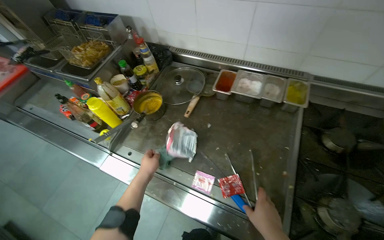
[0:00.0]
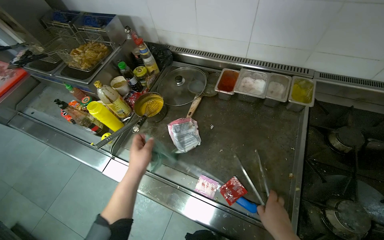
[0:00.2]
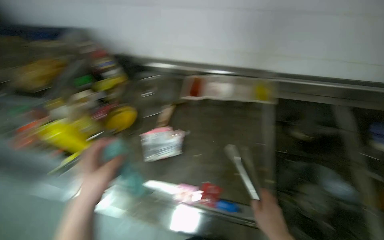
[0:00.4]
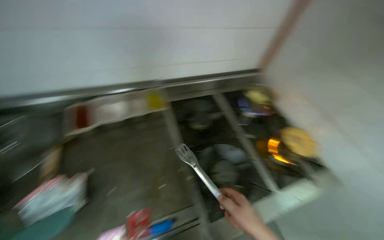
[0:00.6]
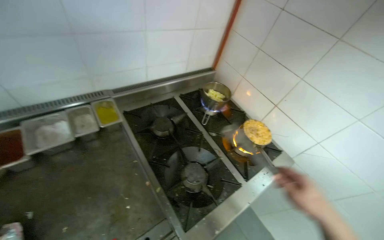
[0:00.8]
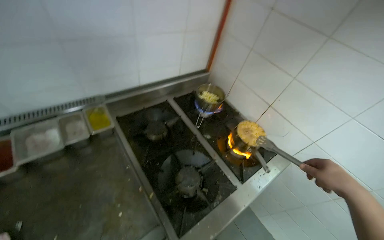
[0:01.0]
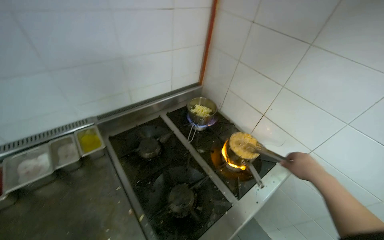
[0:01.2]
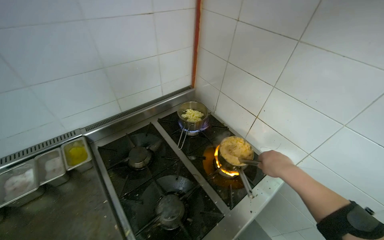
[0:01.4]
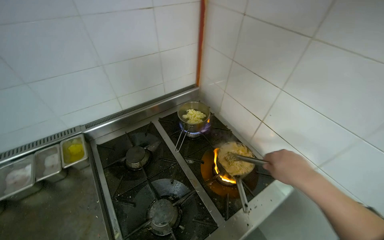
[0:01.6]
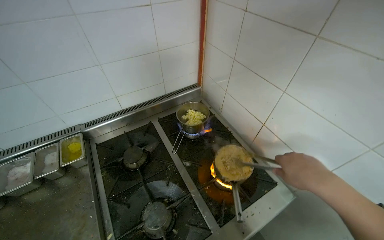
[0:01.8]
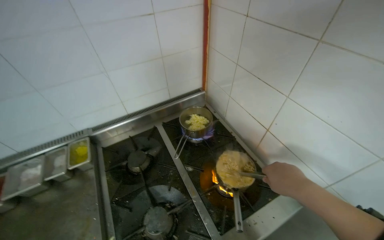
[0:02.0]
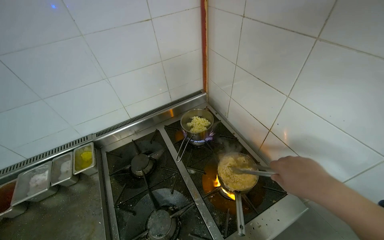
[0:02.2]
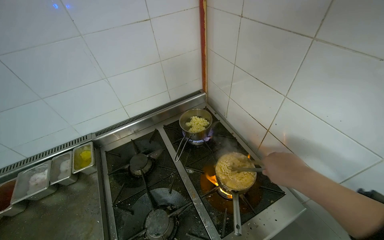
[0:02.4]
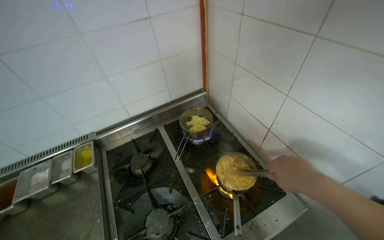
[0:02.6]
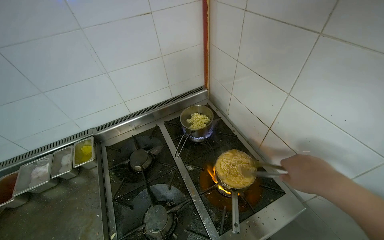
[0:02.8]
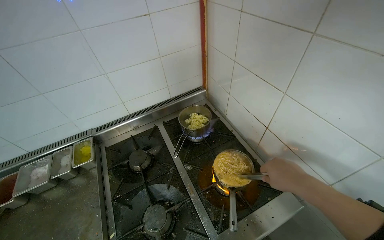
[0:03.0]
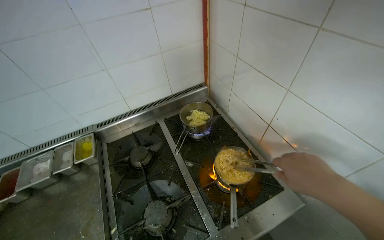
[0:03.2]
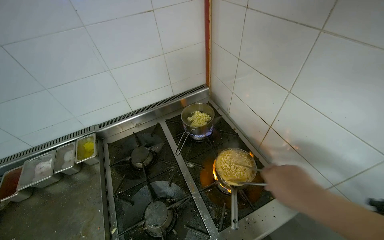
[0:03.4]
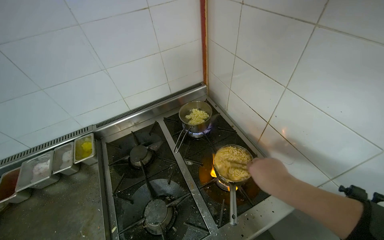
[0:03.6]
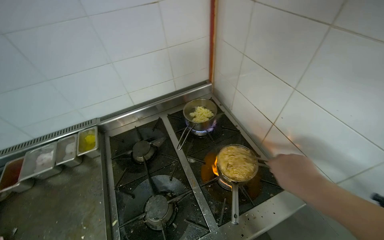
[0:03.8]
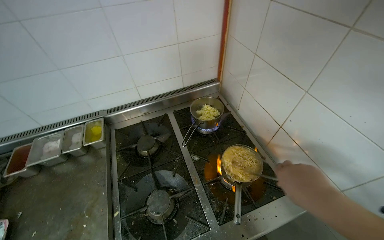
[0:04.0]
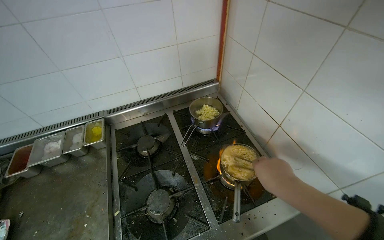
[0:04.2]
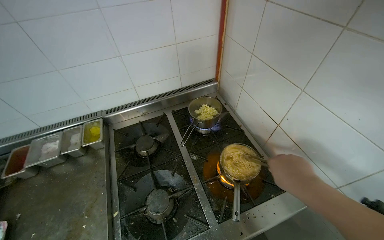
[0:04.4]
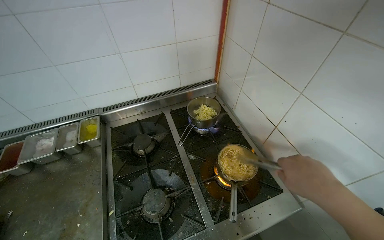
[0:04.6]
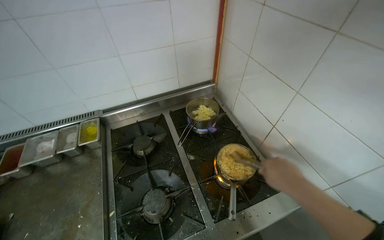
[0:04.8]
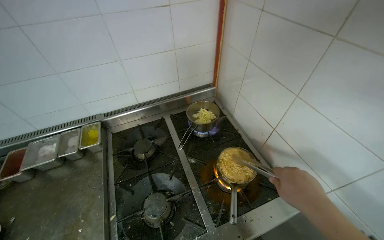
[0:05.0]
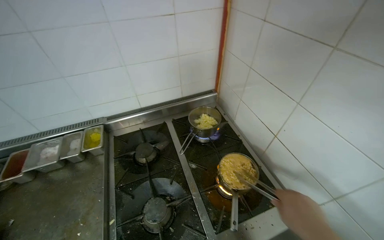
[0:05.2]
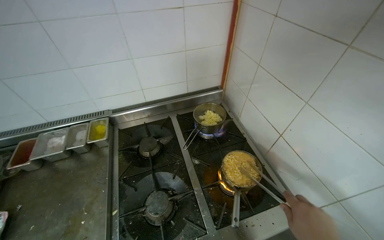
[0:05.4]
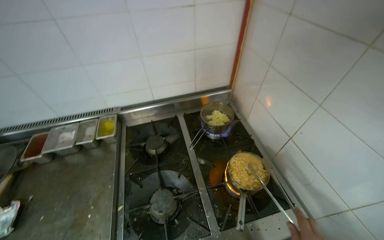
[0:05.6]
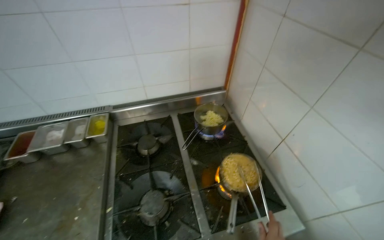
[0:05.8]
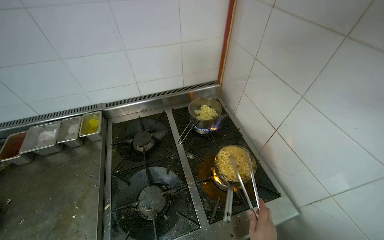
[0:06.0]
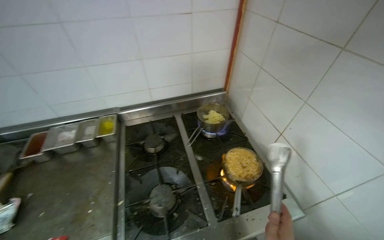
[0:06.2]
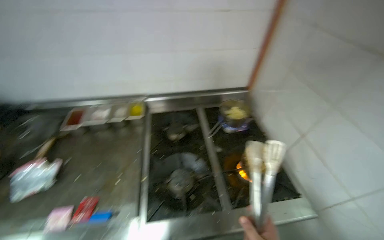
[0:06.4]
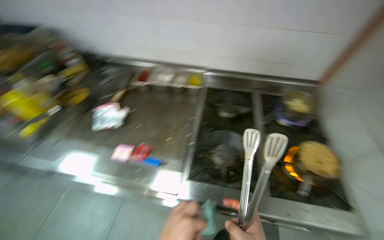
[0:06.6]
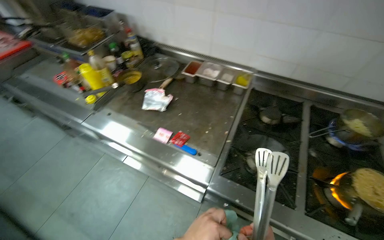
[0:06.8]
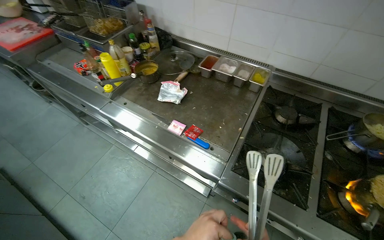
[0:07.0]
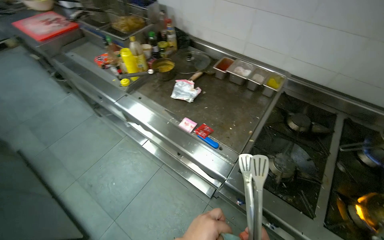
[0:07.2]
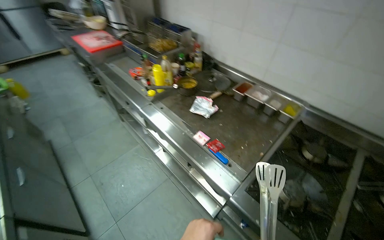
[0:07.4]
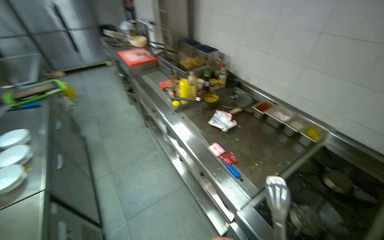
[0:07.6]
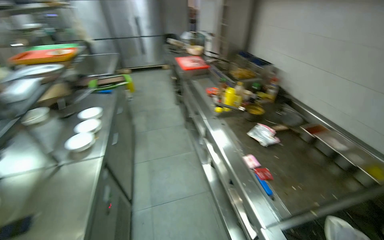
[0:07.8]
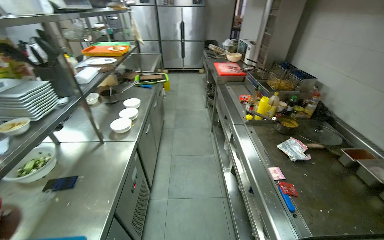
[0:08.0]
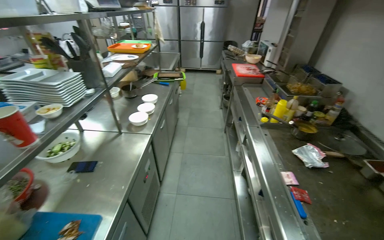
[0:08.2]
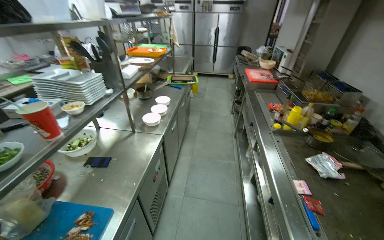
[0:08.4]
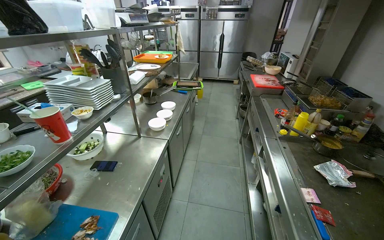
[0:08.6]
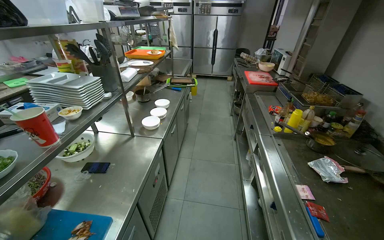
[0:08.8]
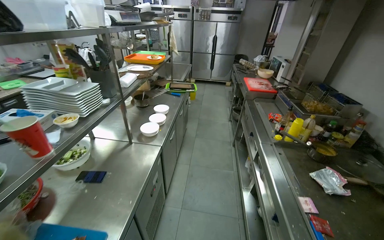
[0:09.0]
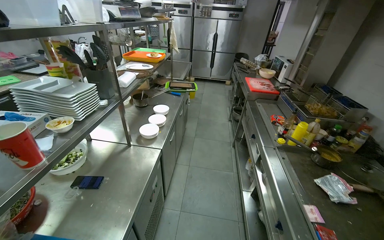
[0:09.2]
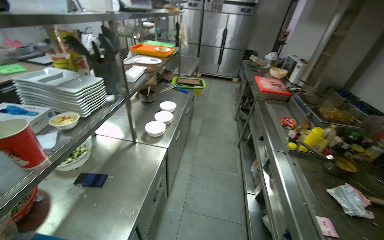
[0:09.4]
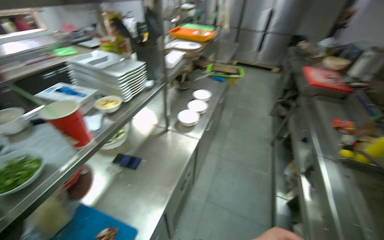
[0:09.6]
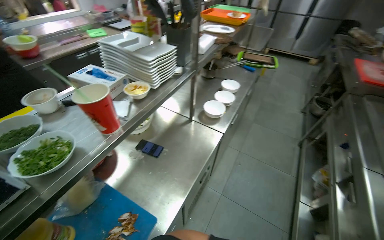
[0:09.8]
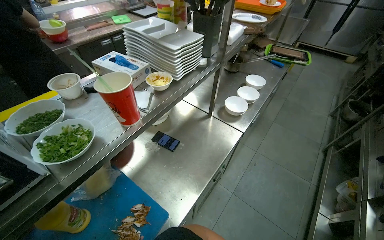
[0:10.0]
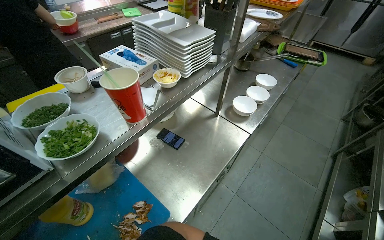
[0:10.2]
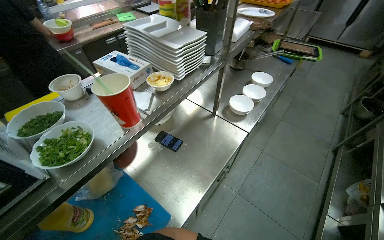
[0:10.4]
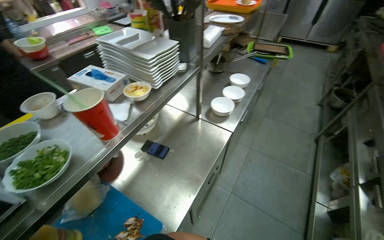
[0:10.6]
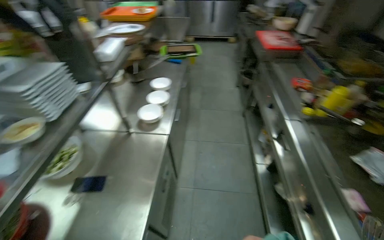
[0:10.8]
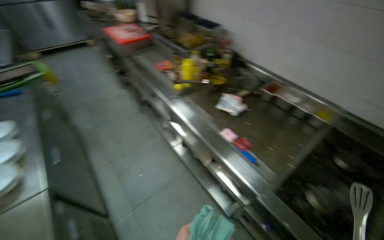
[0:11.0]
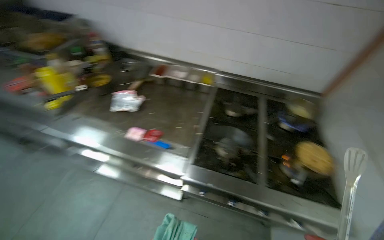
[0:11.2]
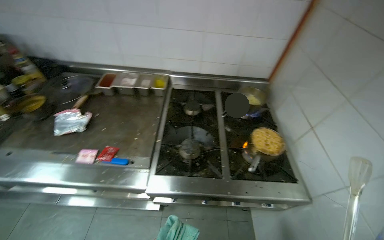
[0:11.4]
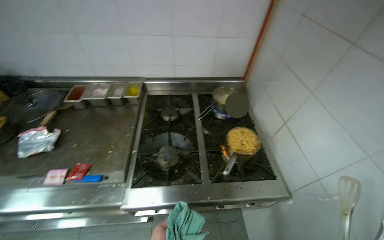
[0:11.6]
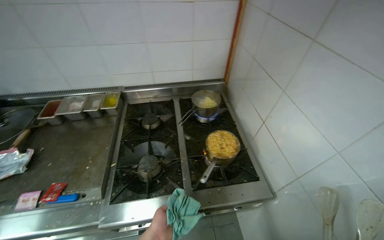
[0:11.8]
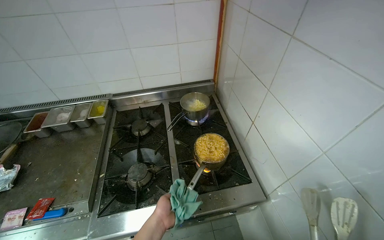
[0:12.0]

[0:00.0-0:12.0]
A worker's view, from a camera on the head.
Job: cooking food.
The whole recording: Cooking instant noodles. The worker opens packages, adds noodles and seasoning to a pot, and stirs them on the stove.
0:06.0 to 0:07.6: The camera travels about 40 cm. The wearer looks some 75 degrees further to the left.
0:07.6 to 0:09.0: The wearer's head swings approximately 40 degrees to the left.
0:09.0 to 0:10.4: The wearer's head swings about 30 degrees to the left. The view tilts some 15 degrees downward.

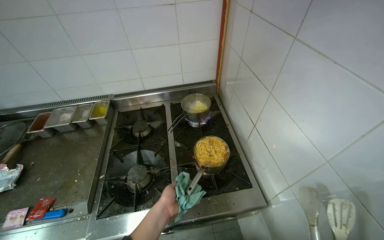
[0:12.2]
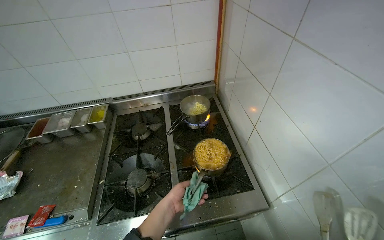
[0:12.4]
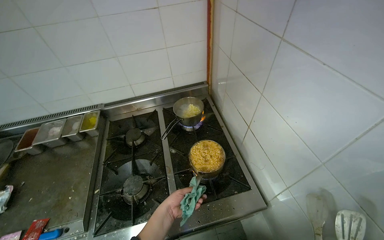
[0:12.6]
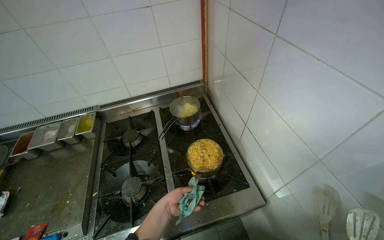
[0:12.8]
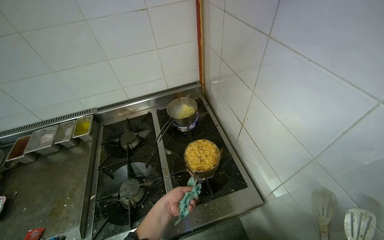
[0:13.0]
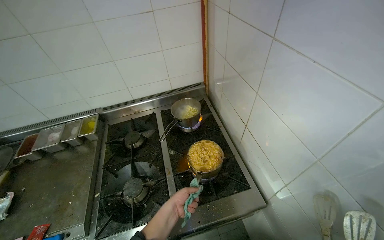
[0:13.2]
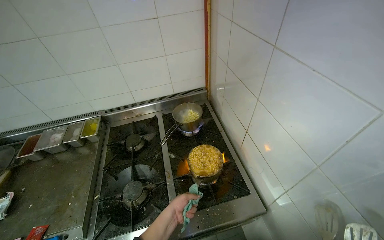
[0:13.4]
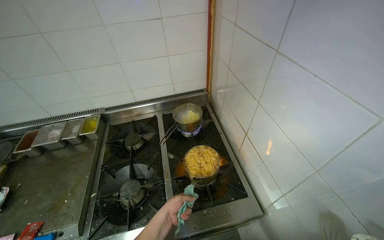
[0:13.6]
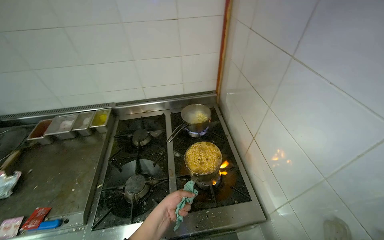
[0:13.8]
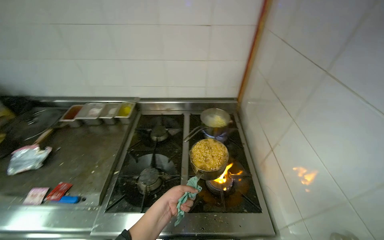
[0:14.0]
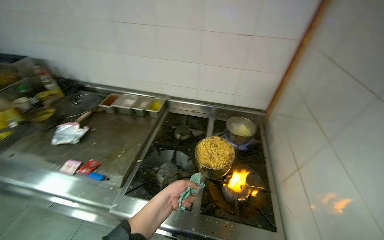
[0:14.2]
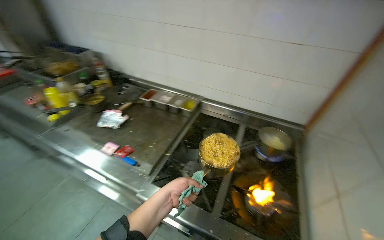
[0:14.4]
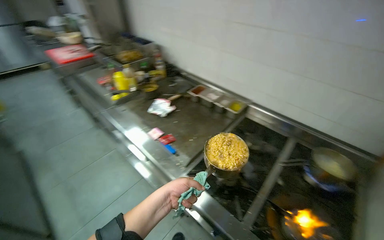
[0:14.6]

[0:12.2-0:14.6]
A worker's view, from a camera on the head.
Job: cooking food.
The whole recording: Cooking instant noodles. The worker opens packages, adds noodles and seasoning to a pot, and stirs them on the stove.
0:13.4 to 0:14.6: The wearer's head swings some 55 degrees to the left.

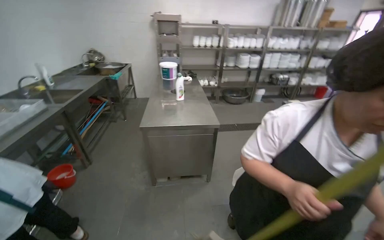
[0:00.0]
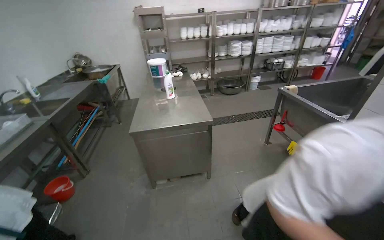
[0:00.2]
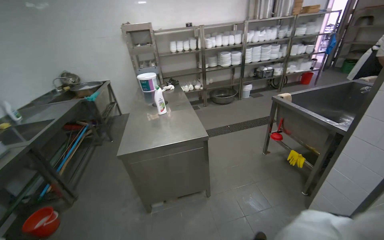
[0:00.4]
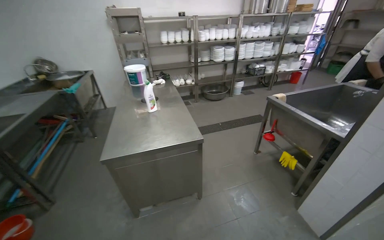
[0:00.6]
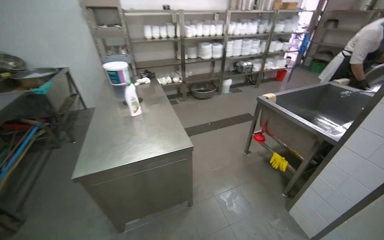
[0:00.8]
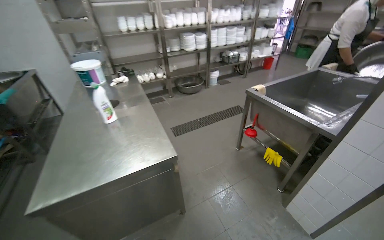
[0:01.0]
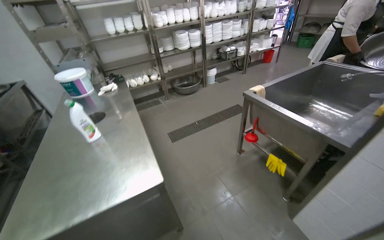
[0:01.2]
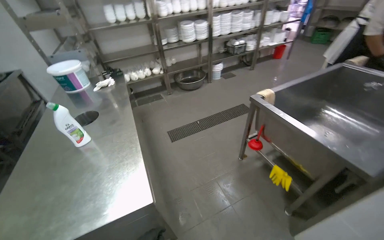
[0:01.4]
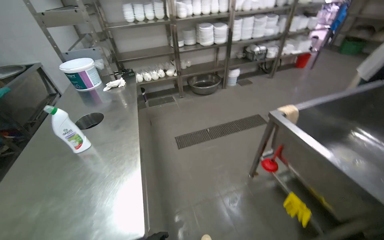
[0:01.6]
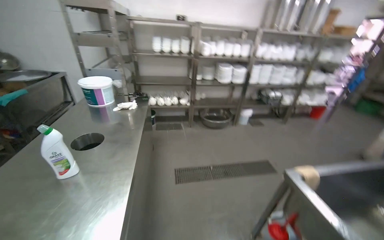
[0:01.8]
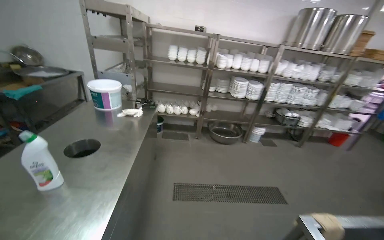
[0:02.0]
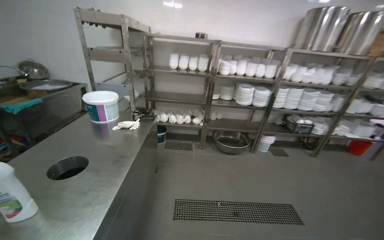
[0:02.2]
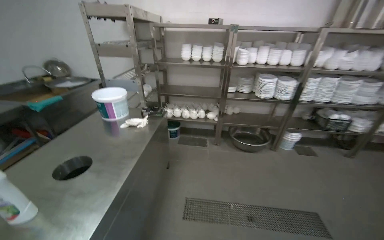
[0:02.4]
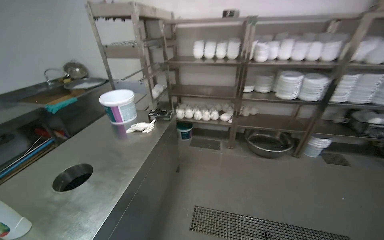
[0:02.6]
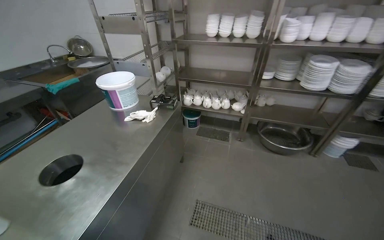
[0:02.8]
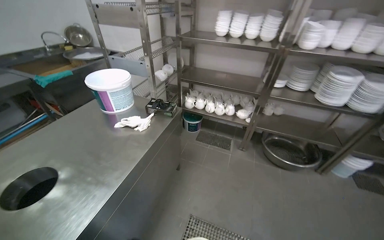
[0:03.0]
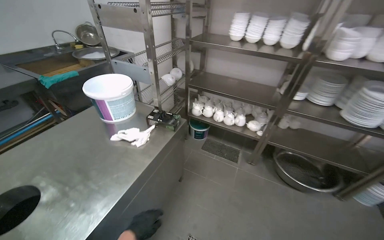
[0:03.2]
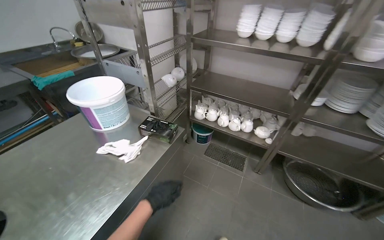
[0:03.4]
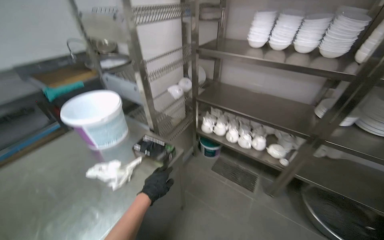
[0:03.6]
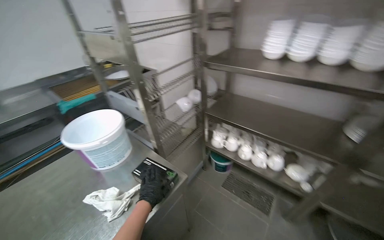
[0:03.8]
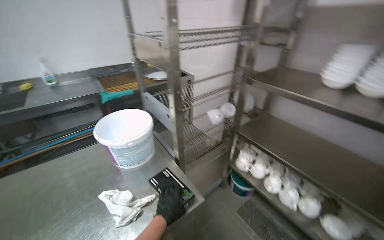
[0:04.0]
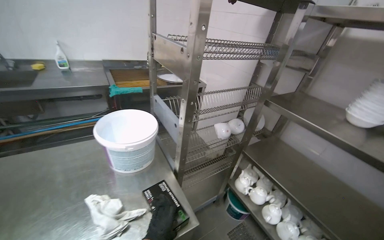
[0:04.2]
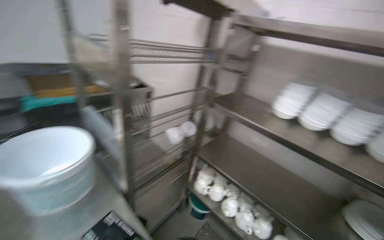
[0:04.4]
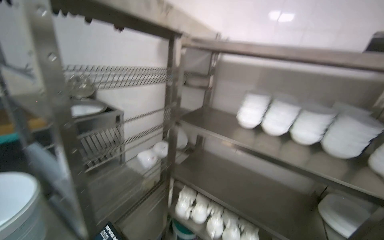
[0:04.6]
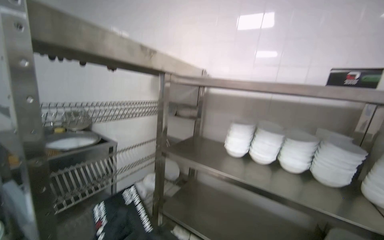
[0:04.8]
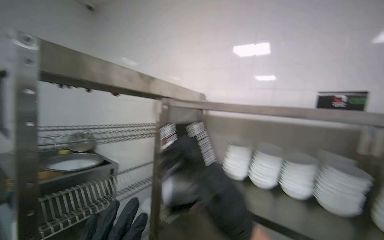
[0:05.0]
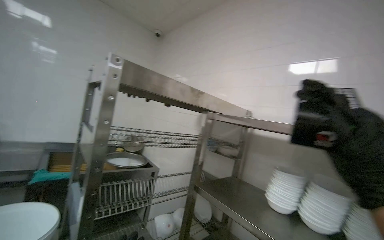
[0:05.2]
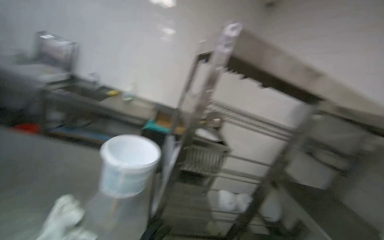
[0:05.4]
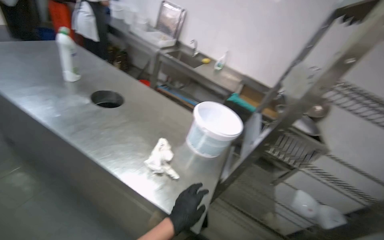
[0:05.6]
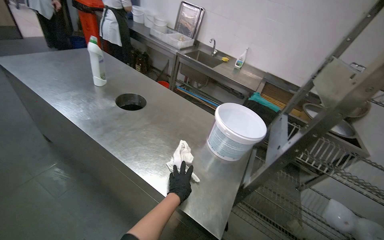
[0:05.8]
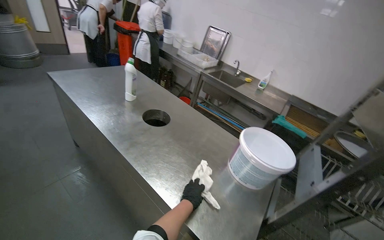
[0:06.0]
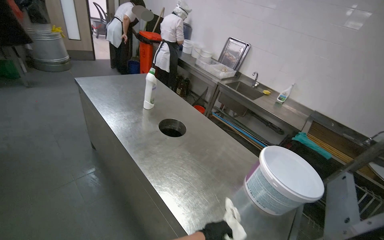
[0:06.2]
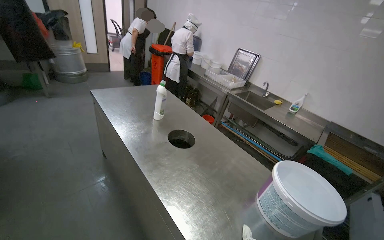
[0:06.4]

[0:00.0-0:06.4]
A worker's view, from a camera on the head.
Job: wiping surfaces.
The whole recording: Wiping metal kitchen table. The worker wipes down the metal kitchen table with a cloth.
0:00.0 to 0:01.6: The camera travels roughly 1 m.
0:01.6 to 0:03.2: The head travels roughly 1 m. The head rotates some 40 degrees to the left.
0:03.2 to 0:04.8: The camera is carried roughly 70 cm. The view tilts about 20 degrees upward.
0:04.8 to 0:06.4: The head rotates some 105 degrees to the left.
